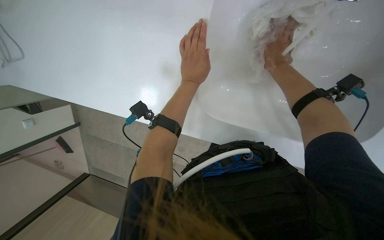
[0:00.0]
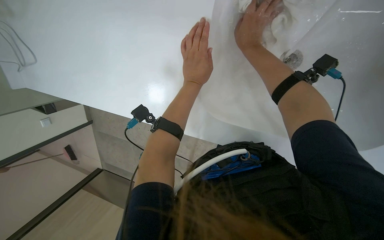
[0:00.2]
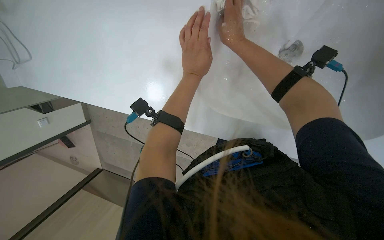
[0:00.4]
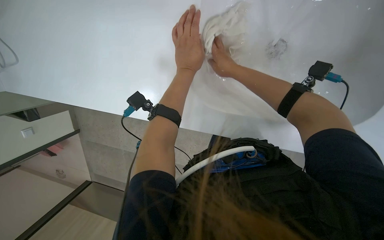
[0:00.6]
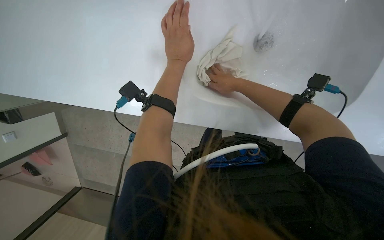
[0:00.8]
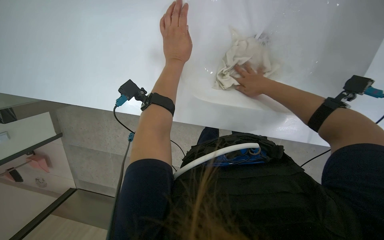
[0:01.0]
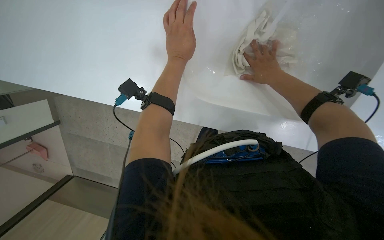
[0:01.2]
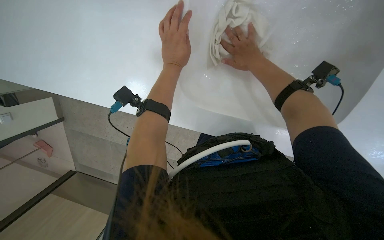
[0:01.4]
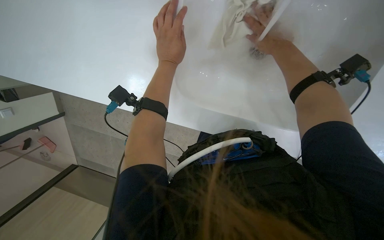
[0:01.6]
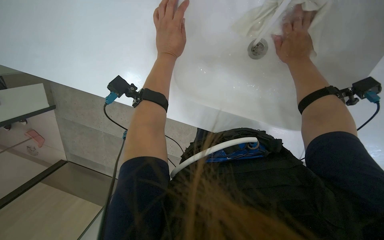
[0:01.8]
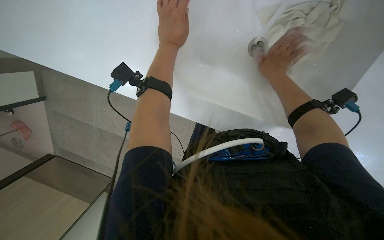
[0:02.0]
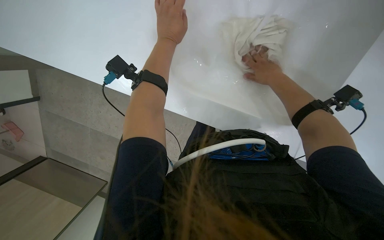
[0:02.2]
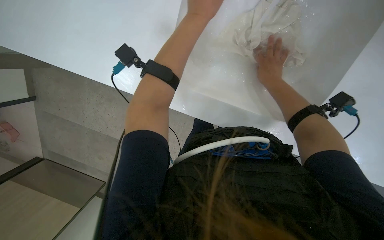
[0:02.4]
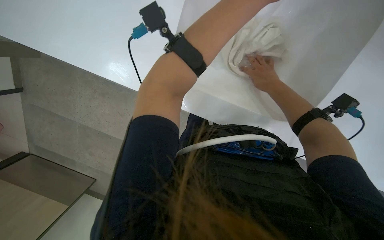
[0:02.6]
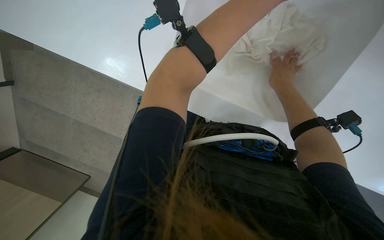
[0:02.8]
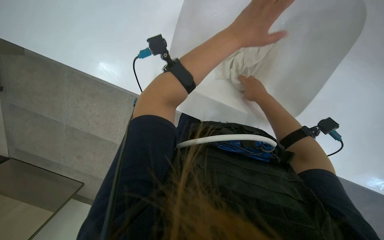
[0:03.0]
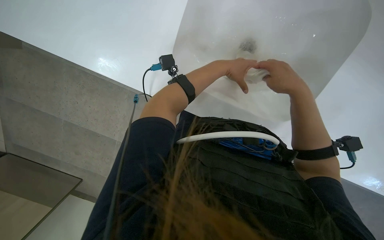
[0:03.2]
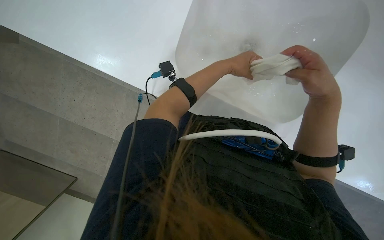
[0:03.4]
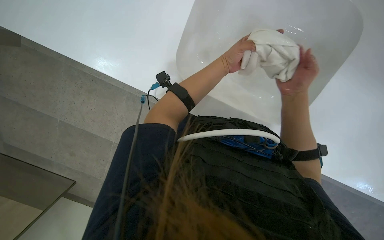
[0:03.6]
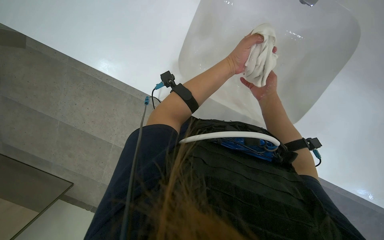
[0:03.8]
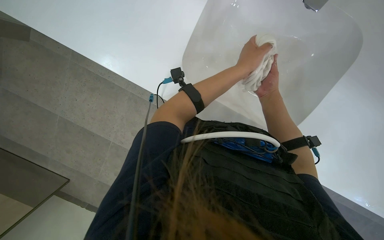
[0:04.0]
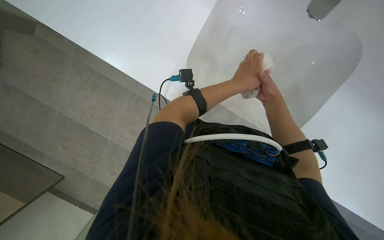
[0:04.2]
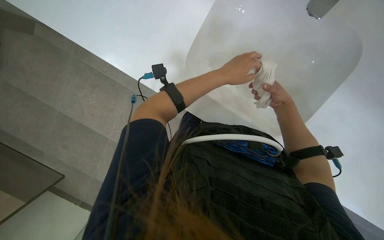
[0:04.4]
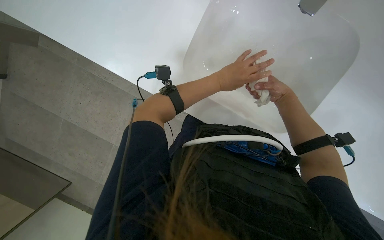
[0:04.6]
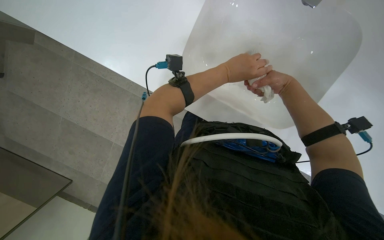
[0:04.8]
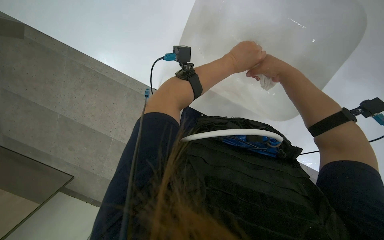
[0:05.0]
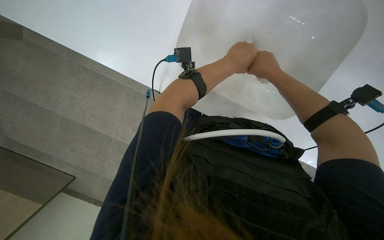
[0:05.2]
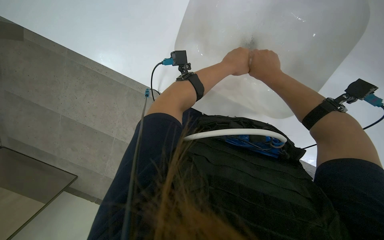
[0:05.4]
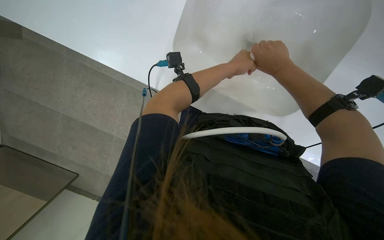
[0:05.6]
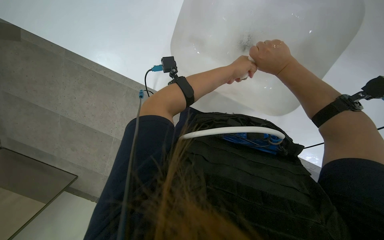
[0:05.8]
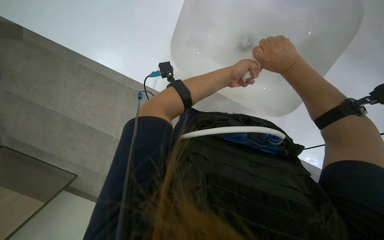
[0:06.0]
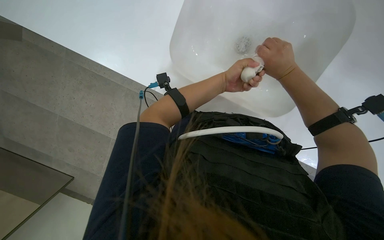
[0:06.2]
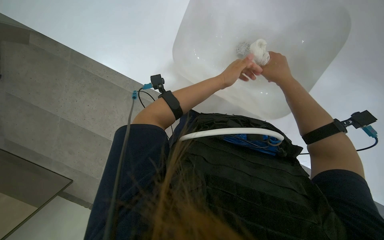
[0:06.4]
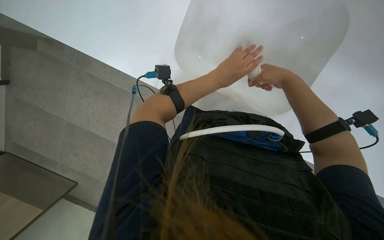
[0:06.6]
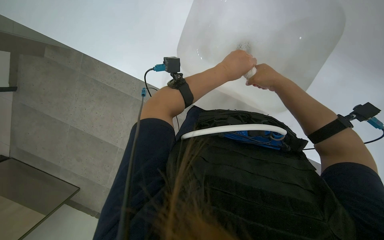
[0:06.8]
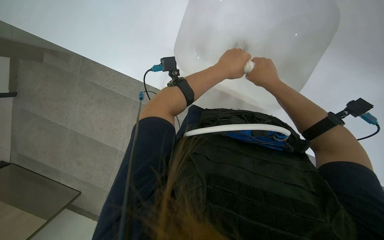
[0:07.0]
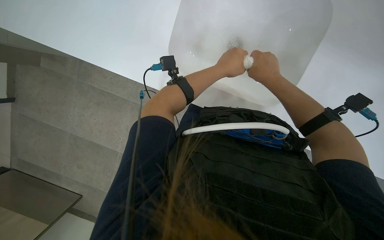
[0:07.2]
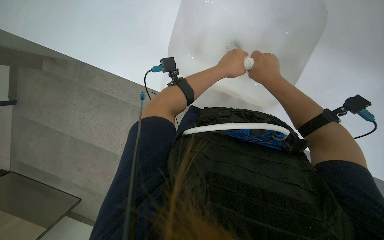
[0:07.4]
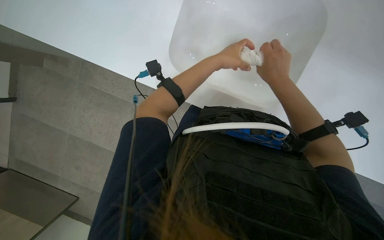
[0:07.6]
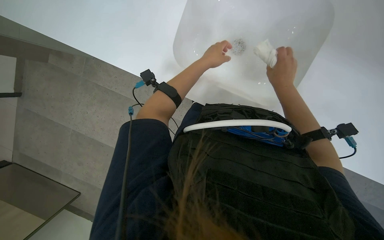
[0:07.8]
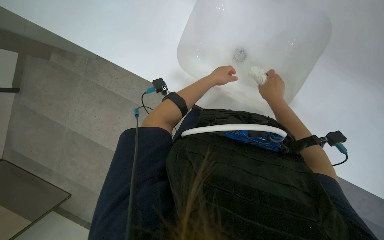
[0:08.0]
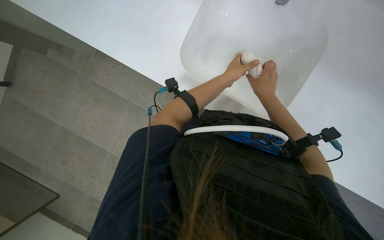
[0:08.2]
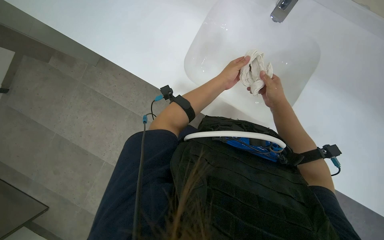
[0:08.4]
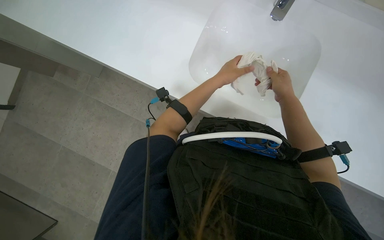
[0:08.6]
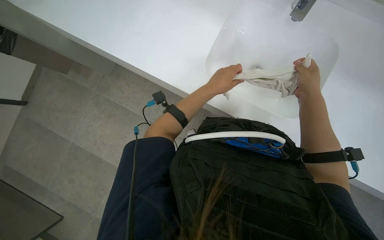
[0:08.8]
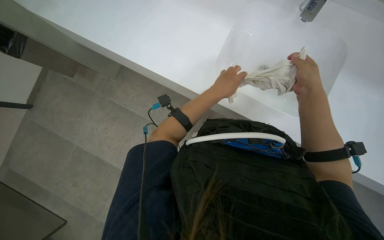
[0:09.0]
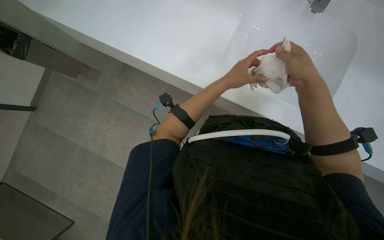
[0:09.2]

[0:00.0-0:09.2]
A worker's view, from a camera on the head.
Job: preparing cleaning supplies.
The whole recording: Washing cleaning cloth. The worker washes a cleaning cloth in the sink.
0:00.0 to 0:01.6: The right hand goes approximately 10 cm nearer to the camera, and moves some 5 cm up the picture and comes back.
0:01.6 to 0:03.0: The right hand is displaced farther from the camera and down the picture by some 20 cm. Meanwhile the left hand travels to the right by about 10 cm.
0:03.0 to 0:04.6: The right hand reaches roughly 10 cm nearer to the camera, then returns.
0:04.6 to 0:06.2: The left hand travels farther from the camera by approximately 10 cm.
0:07.6 to 0:09.2: The left hand reaches approximately 10 cm farther from the camera, then returns. The right hand goes farther from the camera and returns, about 15 cm each way.

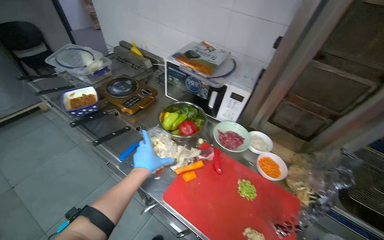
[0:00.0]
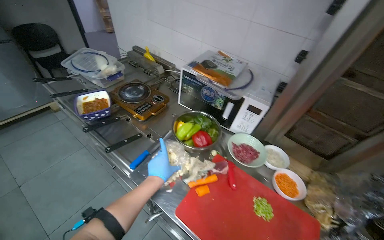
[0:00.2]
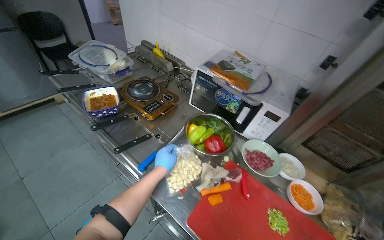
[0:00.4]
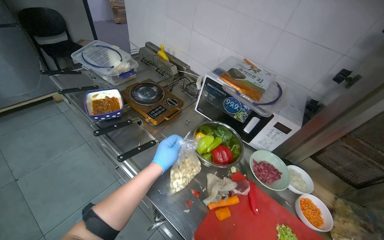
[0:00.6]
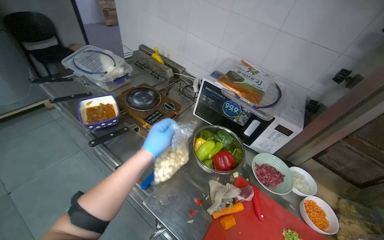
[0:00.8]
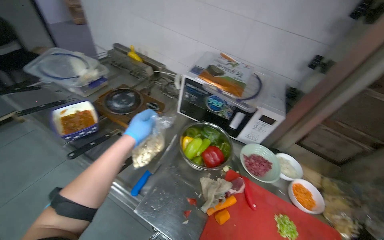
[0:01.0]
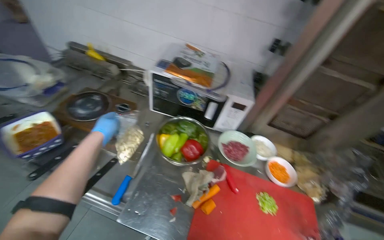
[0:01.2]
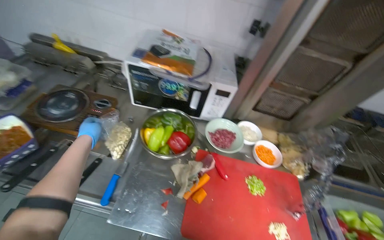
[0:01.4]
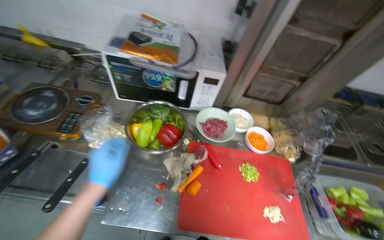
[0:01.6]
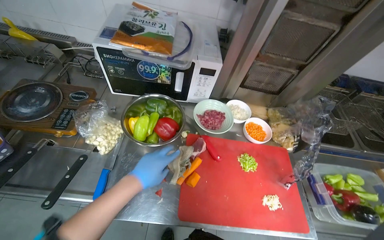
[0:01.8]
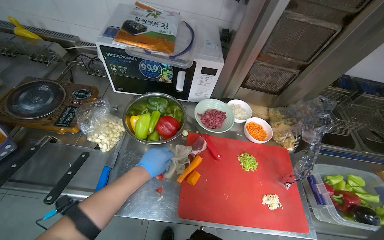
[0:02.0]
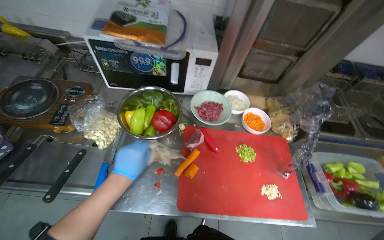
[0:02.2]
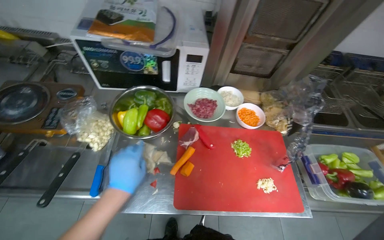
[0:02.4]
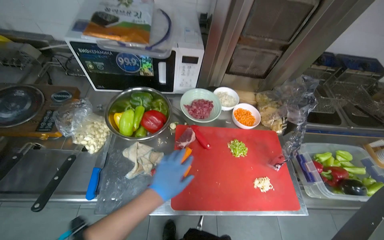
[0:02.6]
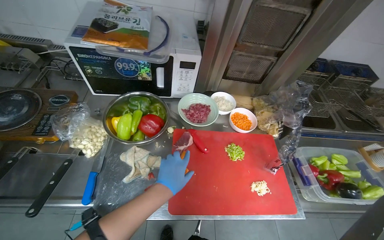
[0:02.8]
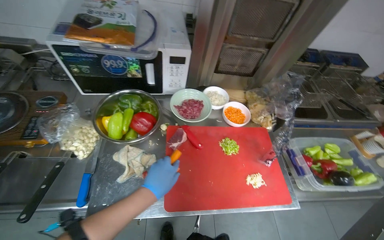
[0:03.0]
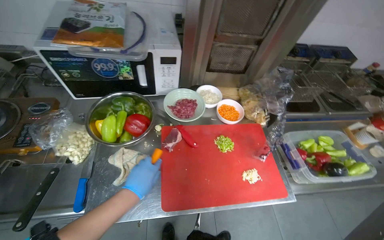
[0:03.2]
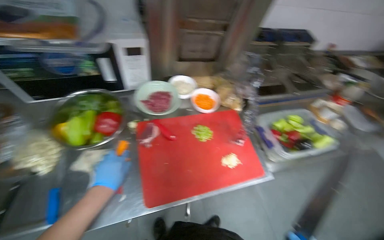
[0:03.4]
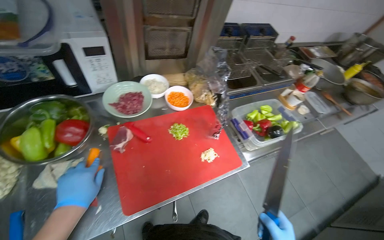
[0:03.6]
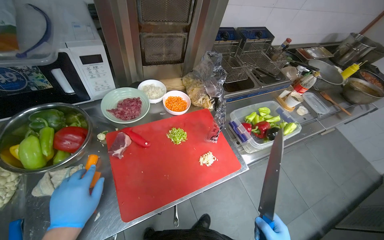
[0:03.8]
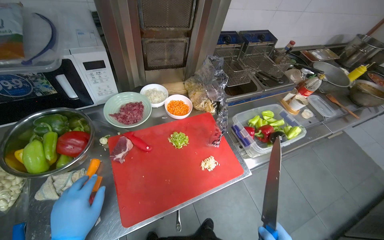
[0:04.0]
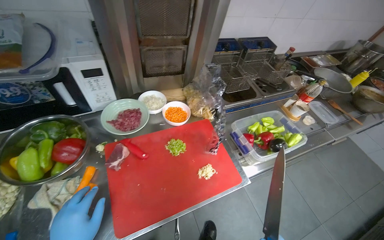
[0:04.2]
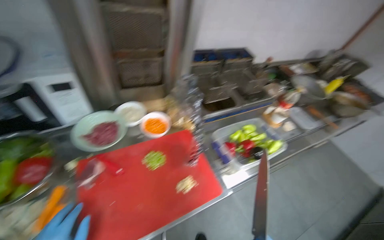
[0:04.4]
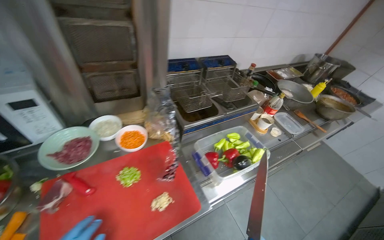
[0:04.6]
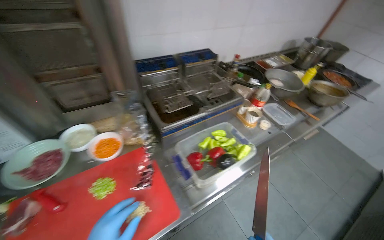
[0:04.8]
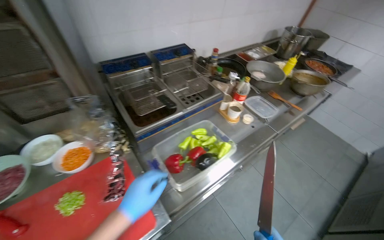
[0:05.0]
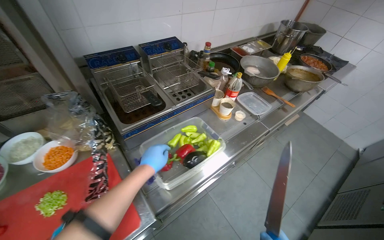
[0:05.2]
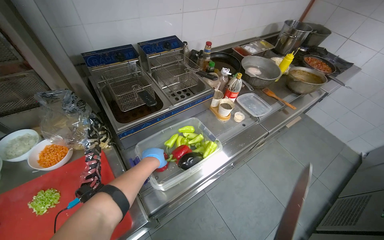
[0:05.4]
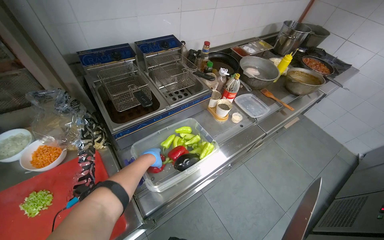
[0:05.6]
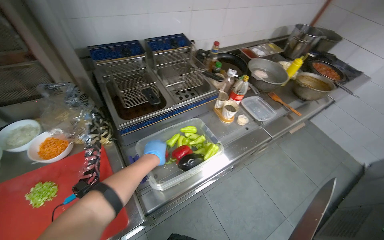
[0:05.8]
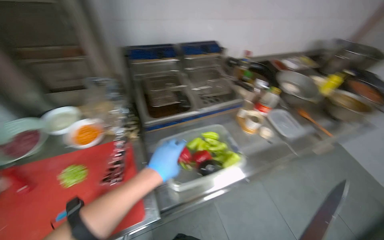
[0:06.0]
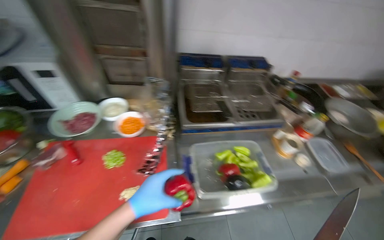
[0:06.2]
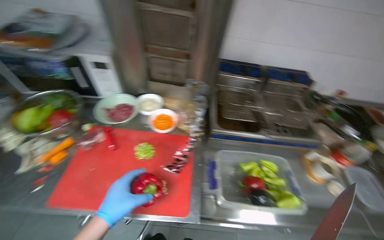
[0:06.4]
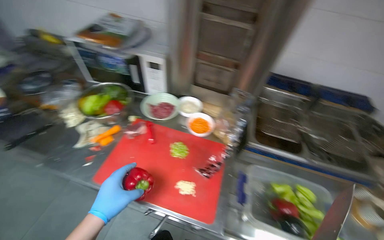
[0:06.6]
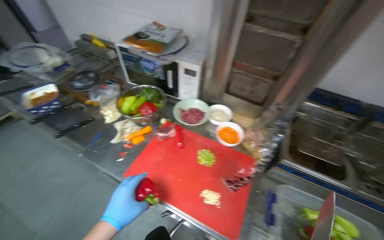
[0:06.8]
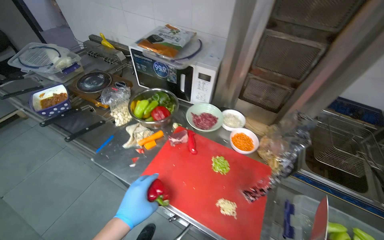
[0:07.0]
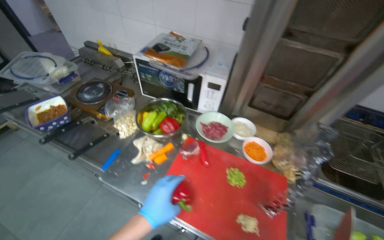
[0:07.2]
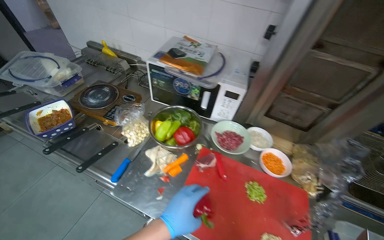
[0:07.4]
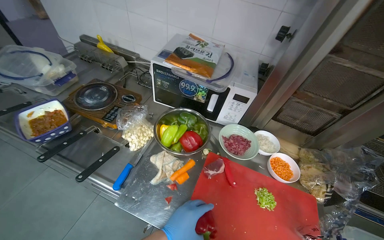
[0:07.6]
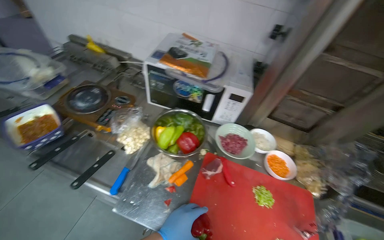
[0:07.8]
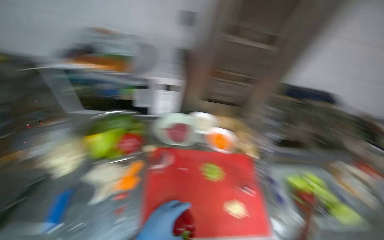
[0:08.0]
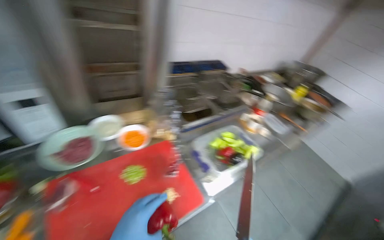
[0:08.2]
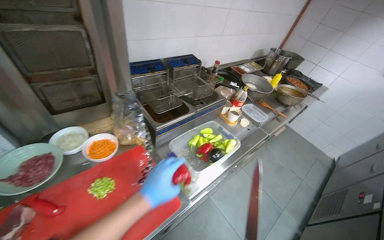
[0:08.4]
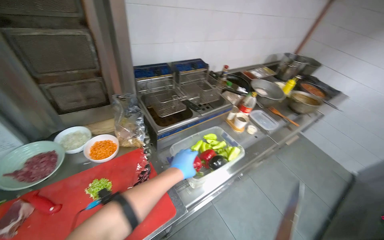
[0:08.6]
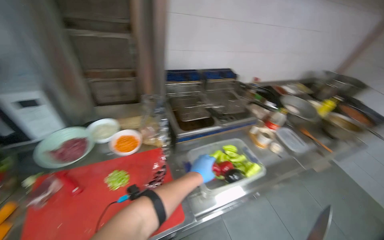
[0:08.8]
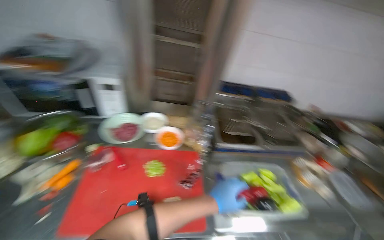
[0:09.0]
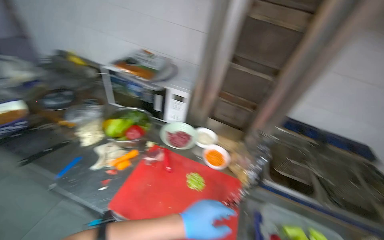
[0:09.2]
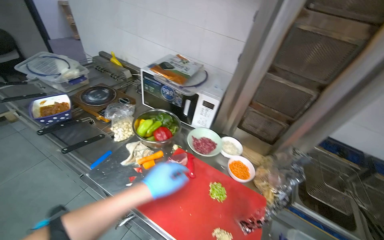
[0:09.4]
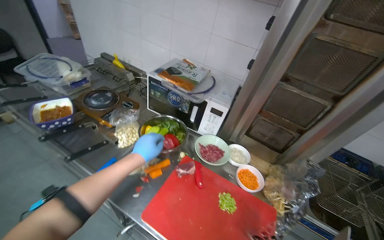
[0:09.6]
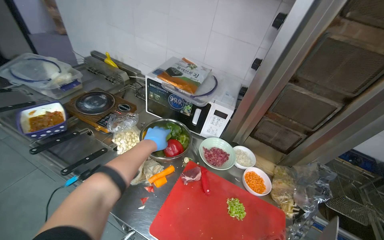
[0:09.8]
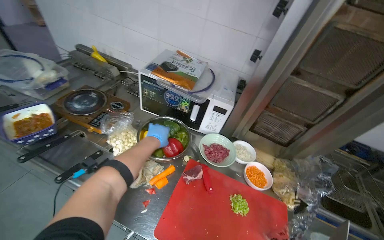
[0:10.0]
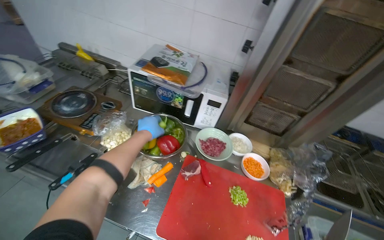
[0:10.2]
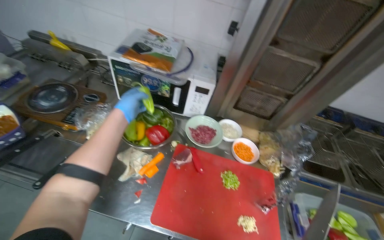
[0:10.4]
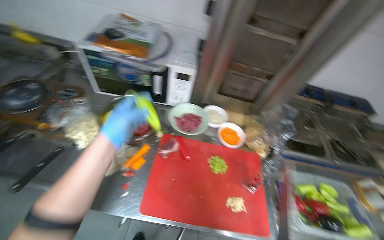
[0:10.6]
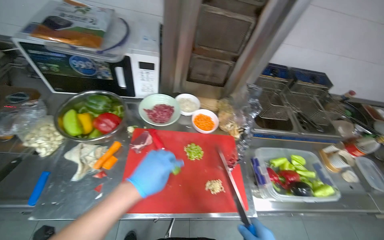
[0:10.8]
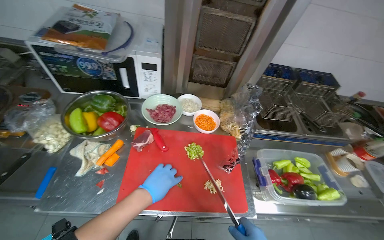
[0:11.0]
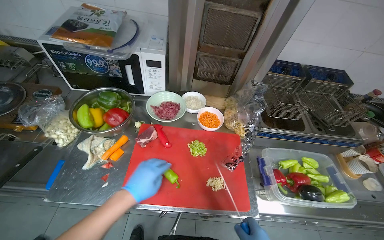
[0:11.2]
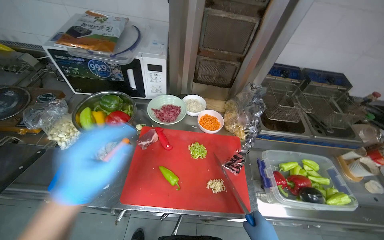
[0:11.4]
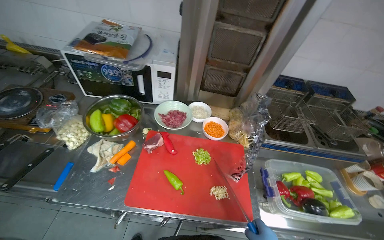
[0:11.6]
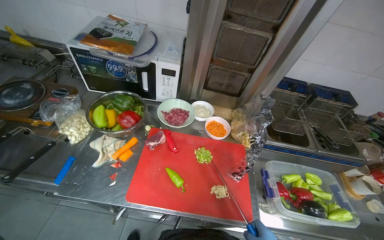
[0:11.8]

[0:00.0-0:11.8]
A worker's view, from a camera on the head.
Job: preparing food.
The whole recording: Slicing peppers on cutting board. The worker slices various colored peppers on a red cutting board.
0:00.0 to 0:01.4: The wearer's head swings roughly 20 degrees to the right.
0:01.4 to 0:03.0: The left hand shifts some 35 cm to the right and down the picture.
0:03.0 to 0:04.4: The head rotates some 25 degrees to the right.
0:06.0 to 0:07.4: The wearer moves about 50 cm. The head rotates approximately 45 degrees to the left.
0:07.4 to 0:08.8: The head rotates roughly 45 degrees to the right.
0:08.8 to 0:10.4: The wearer's head swings about 35 degrees to the left.
